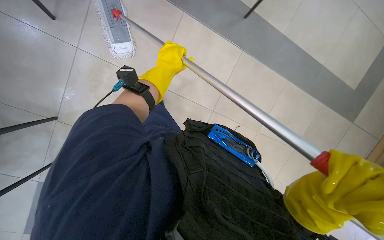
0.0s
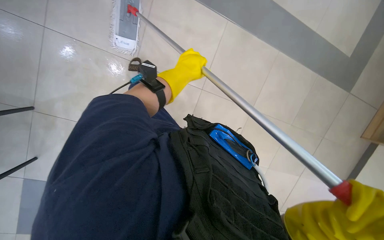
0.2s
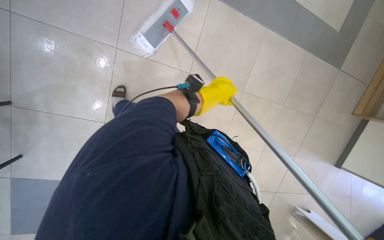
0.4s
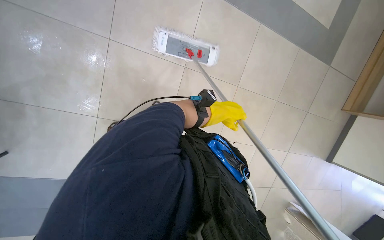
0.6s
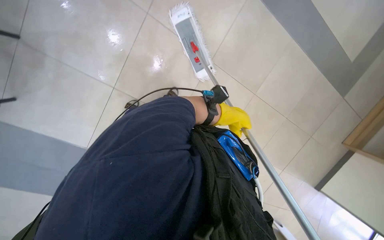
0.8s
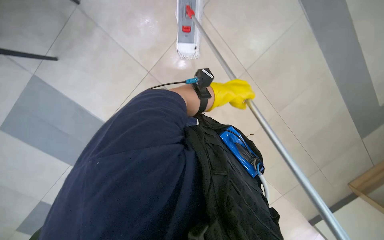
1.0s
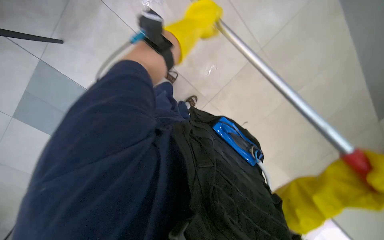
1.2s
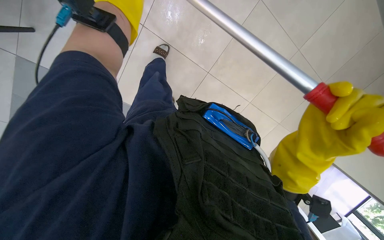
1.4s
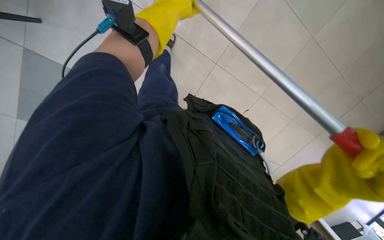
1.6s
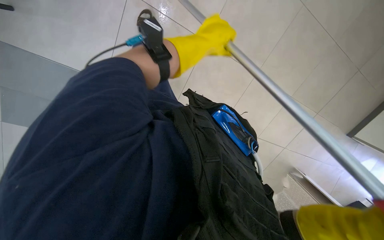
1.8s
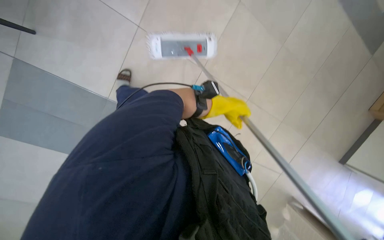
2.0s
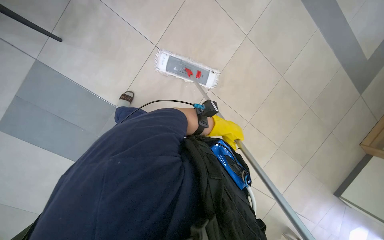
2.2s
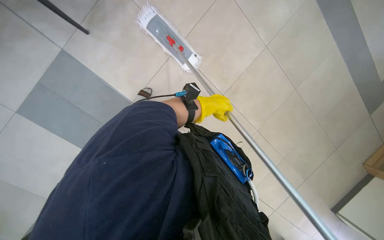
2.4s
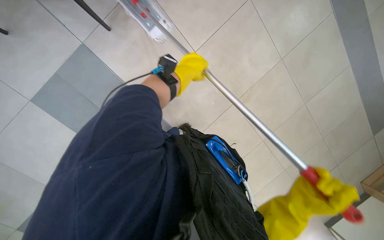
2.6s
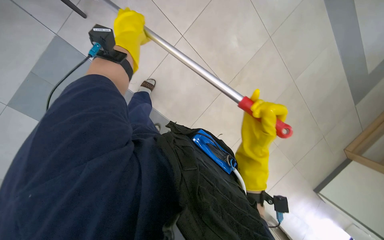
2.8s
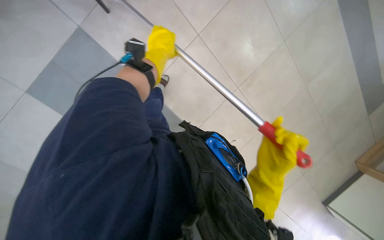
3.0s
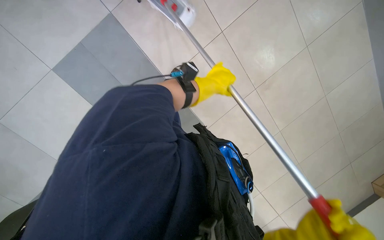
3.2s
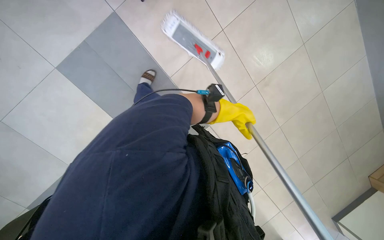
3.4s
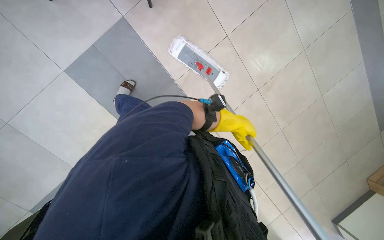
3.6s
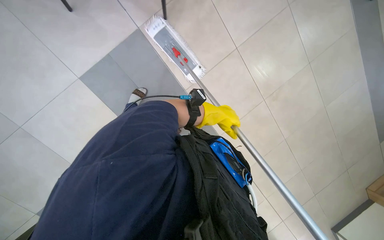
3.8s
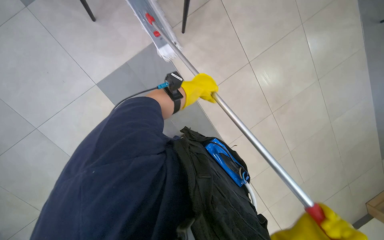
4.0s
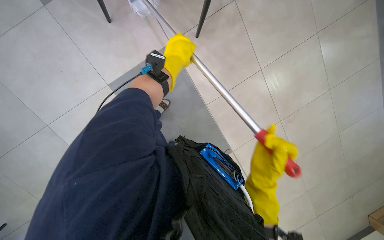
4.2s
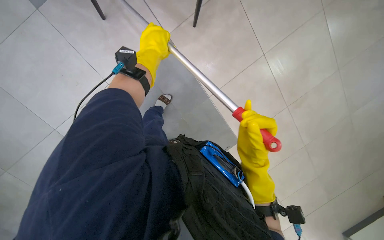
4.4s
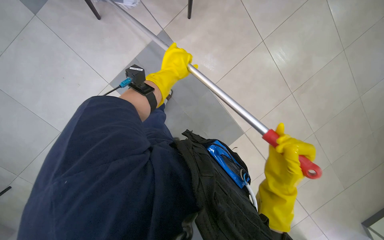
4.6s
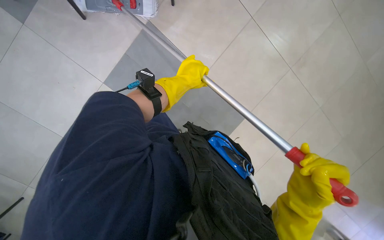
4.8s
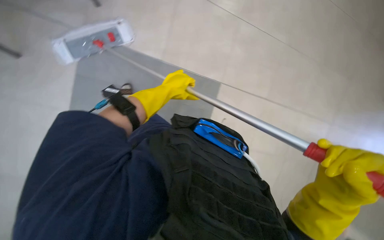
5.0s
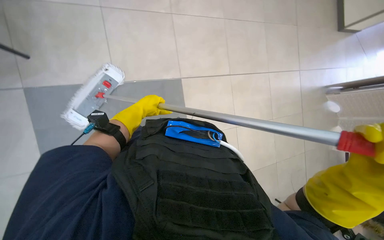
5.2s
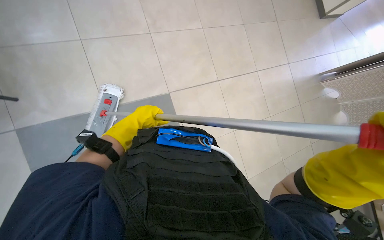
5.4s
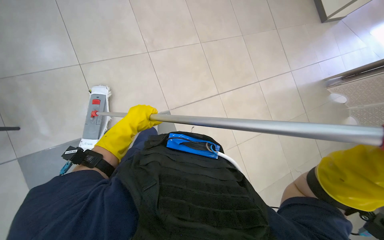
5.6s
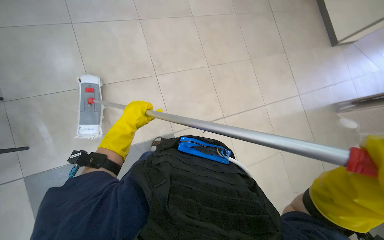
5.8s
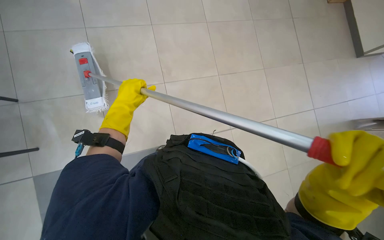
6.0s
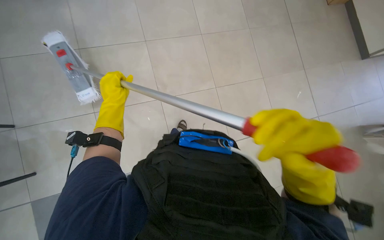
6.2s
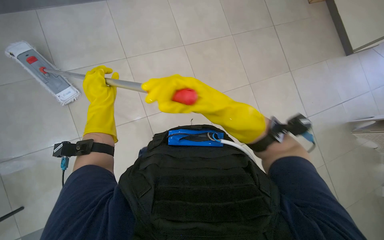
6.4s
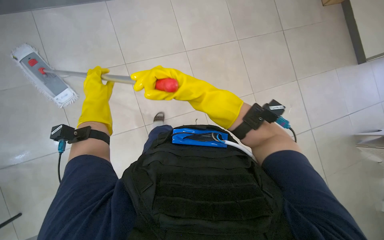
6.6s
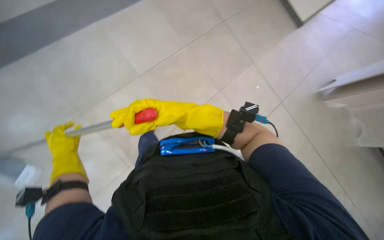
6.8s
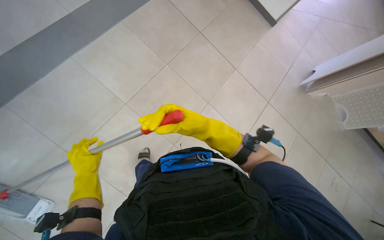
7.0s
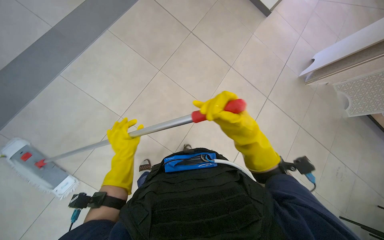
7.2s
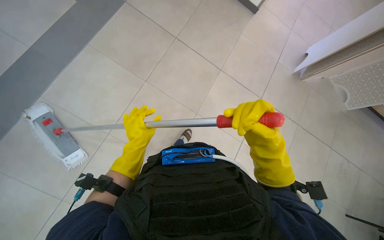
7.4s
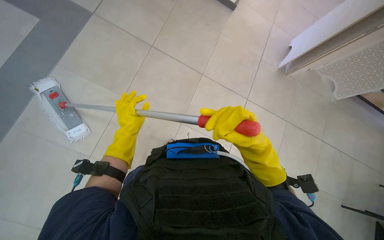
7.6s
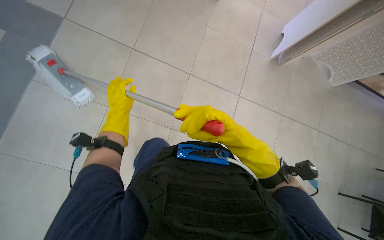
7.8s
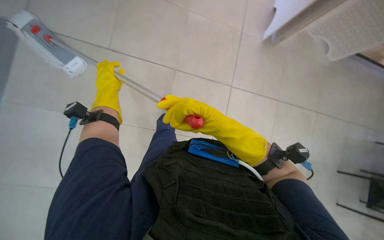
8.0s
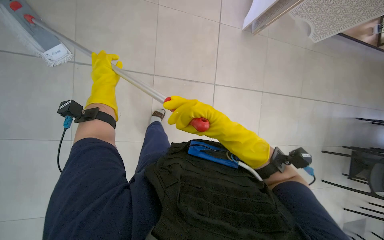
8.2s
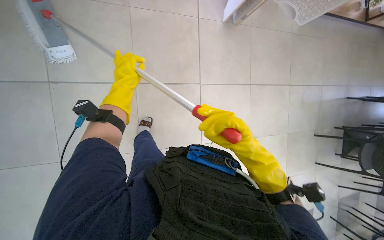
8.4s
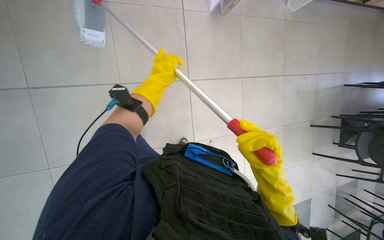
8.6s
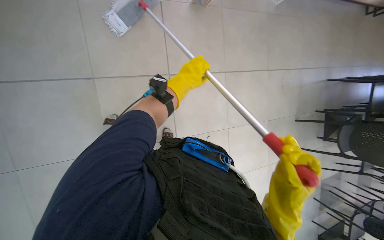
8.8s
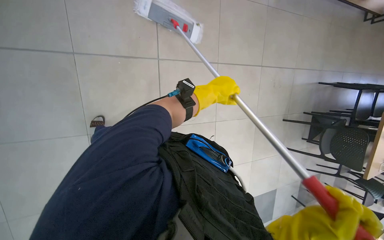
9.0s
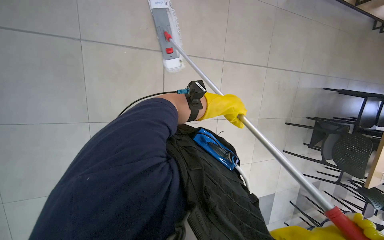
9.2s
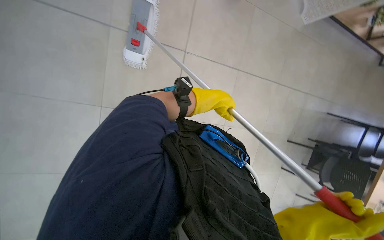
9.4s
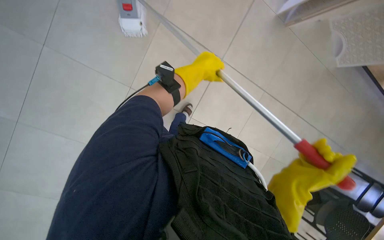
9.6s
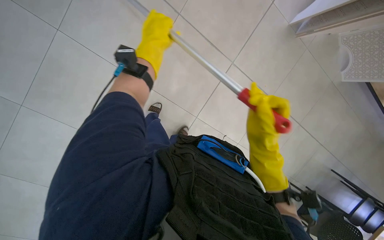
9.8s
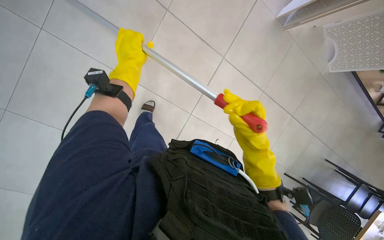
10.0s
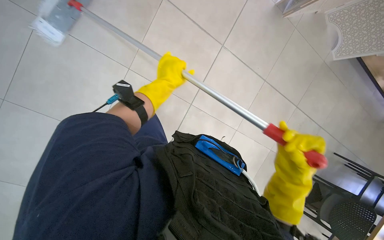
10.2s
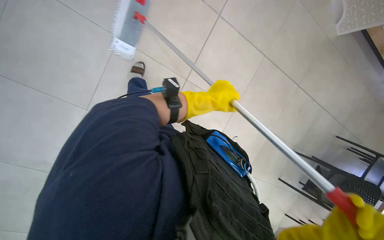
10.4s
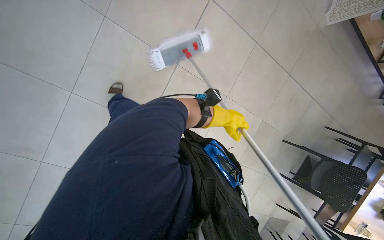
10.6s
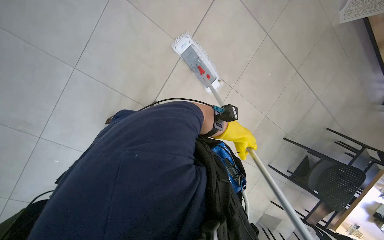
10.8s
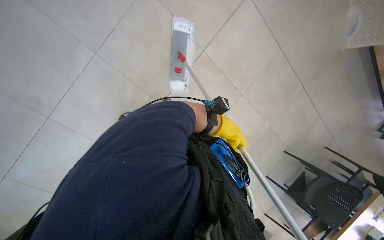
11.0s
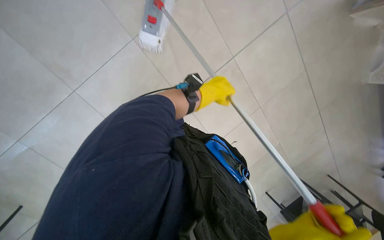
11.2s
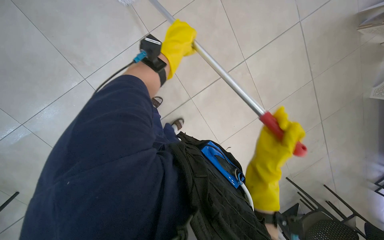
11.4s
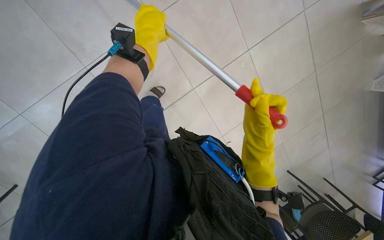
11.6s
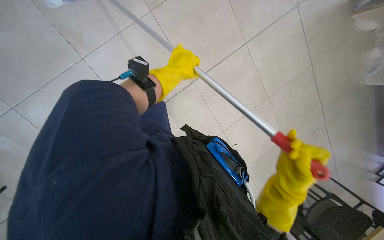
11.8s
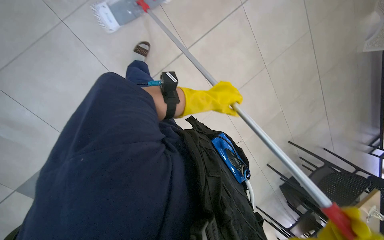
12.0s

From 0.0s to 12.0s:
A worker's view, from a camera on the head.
Job: mopping floor.
The whole recording: Mopping cafeteria floor. The worker mops the cafeteria floor, moving around tables and chairs and periodically cleaning the mop head.
From 0.0s to 1.6s: The view tilts roughly 15 degrees downward. The scene turns approximately 25 degrees clockwise in the picture.
From 1.6s to 3.0s: The left hand goes to the right and returns, roughly 10 cm each way.
From 3.0s to 4.4s: The left hand reaches approximately 10 cm to the right, then returns.
From 4.4s to 6.0s: The wearer looks about 20 degrees further upward. Everything in view rotates roughly 30 degrees counterclockwise.
From 6.0s to 7.6s: The wearer looks about 25 degrees further to the right. The right hand moves farther from the camera, about 15 cm, and travels to the left and back again, some 25 cm each way. The left hand travels down the picture and back again, roughly 10 cm each way.
From 7.6s to 9.0s: The left hand moves to the right, roughly 60 cm.
From 9.0s to 10.4s: The left hand moves about 35 cm to the left and comes back.
From 10.4s to 12.0s: The left hand reaches about 40 cm to the left, then returns.

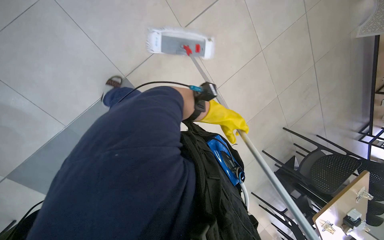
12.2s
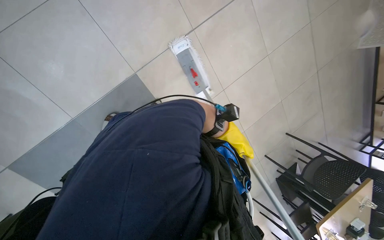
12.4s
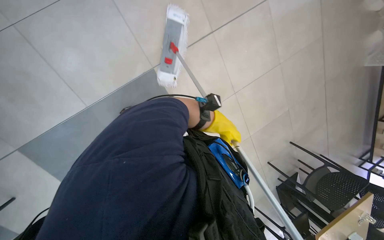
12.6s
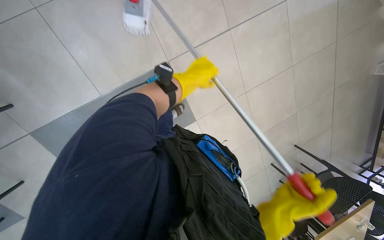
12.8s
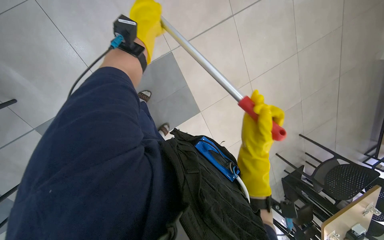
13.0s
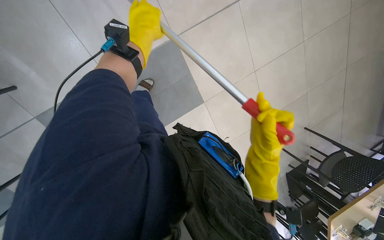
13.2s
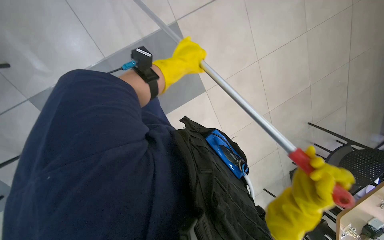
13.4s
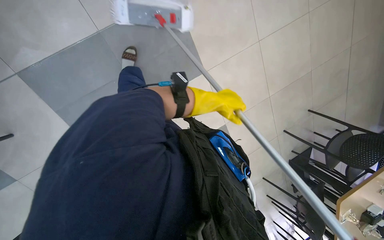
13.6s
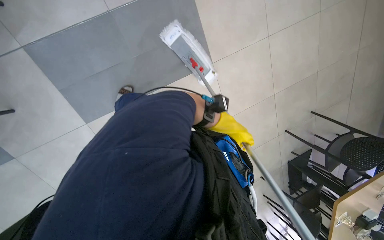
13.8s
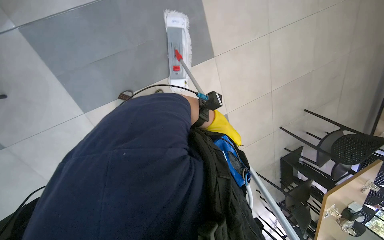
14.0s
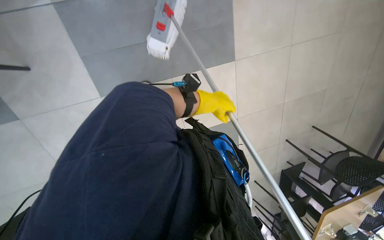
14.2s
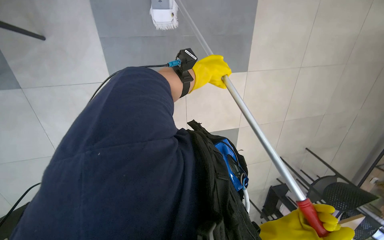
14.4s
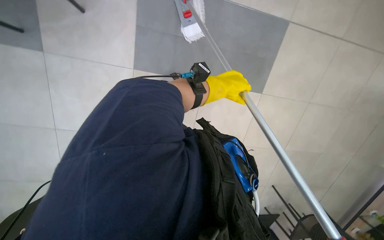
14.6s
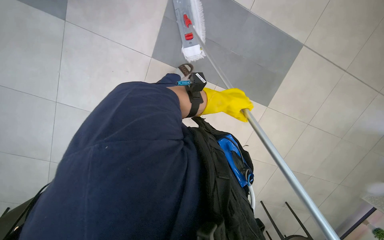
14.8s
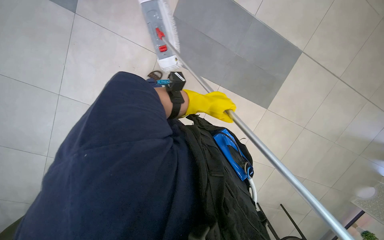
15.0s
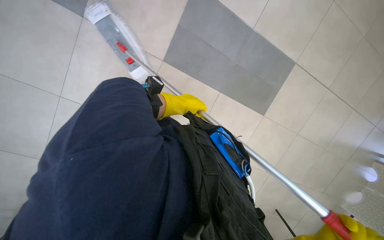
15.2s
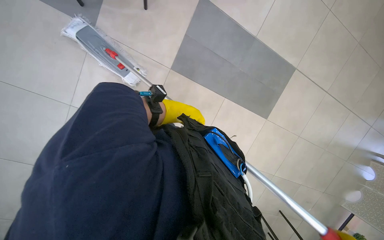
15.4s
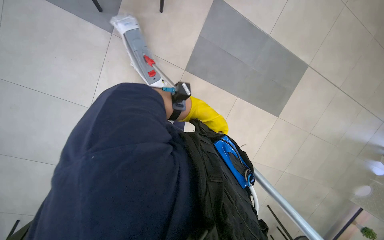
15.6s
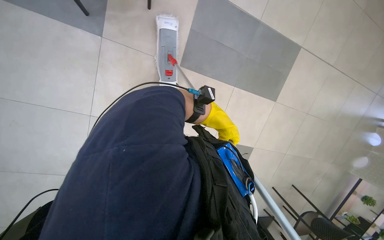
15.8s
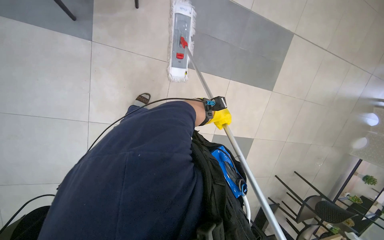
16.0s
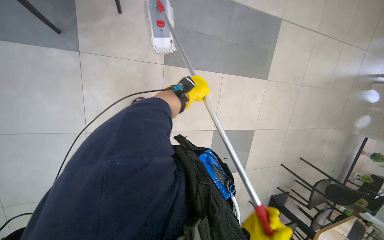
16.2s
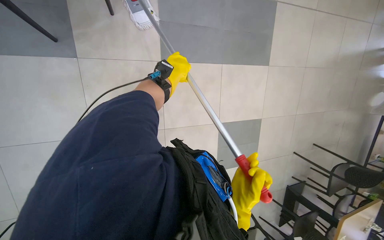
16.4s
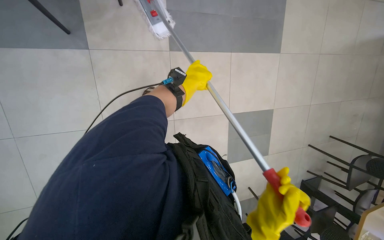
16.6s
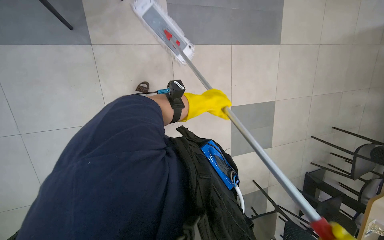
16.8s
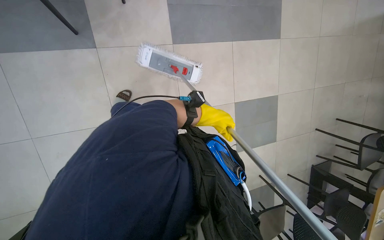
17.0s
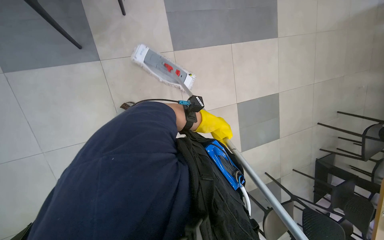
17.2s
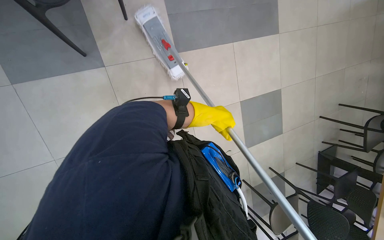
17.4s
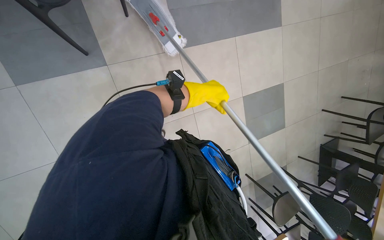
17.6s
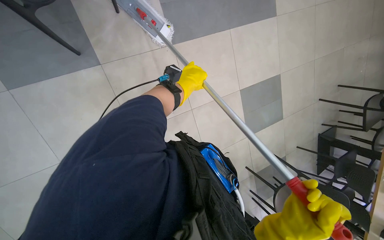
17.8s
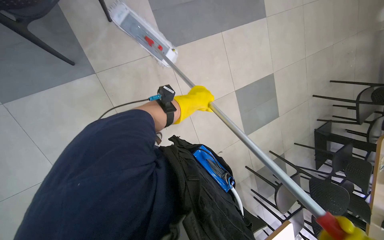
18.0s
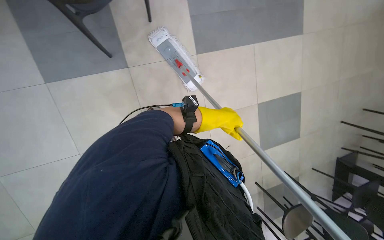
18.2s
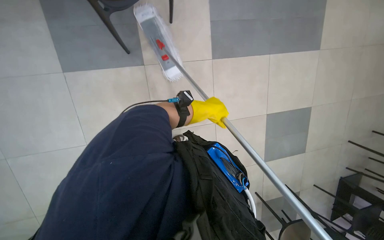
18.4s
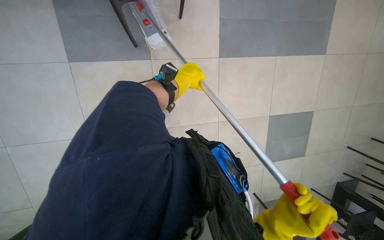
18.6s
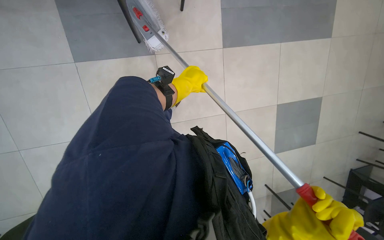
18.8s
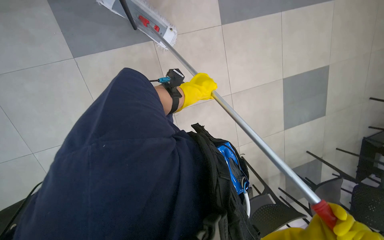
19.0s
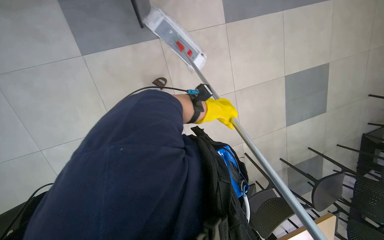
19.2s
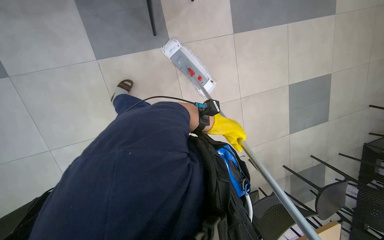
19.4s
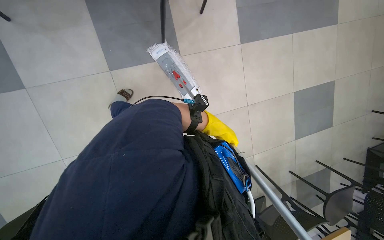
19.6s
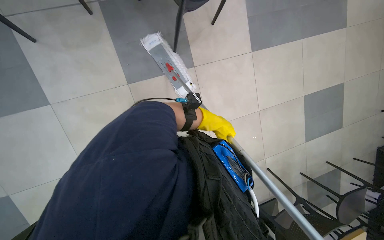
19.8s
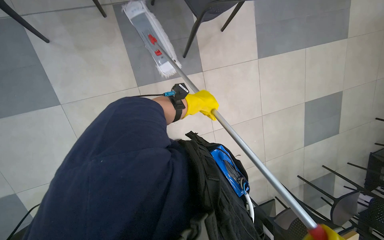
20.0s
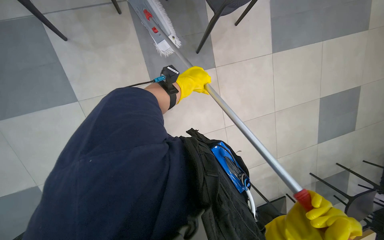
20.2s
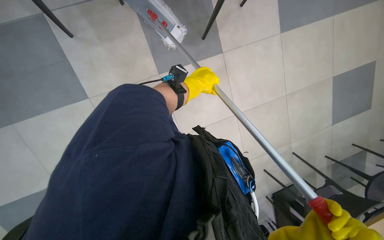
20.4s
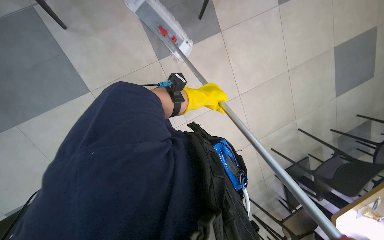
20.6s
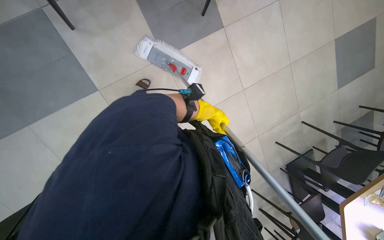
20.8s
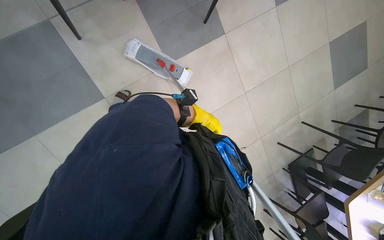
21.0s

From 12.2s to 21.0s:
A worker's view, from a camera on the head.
Job: mopping floor.
The whole recording: Mopping cafeteria floor. The worker mops the cafeteria floor, moving around tables and chairs and periodically cleaning the mop head.
From 12.2s to 13.6s: The camera travels about 60 cm.
From 13.6s to 15.2s: The wearer moves about 60 cm. The scene rotates clockwise by some 40 degrees.
From 15.2s to 16.6s: The scene rotates counterclockwise by roughly 30 degrees. The left hand swings left and right, some 15 cm each way, with 2 reversals.
From 18.0s to 19.6s: The head rotates about 15 degrees to the left. The left hand goes left and right, about 15 cm each way, reversing 2 times.
From 19.6s to 21.0s: The wearer moves to the left, some 50 cm.
